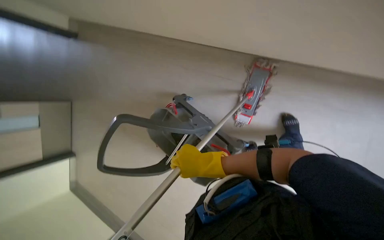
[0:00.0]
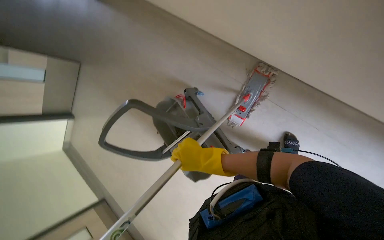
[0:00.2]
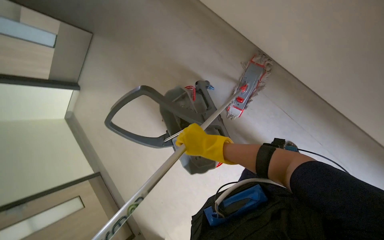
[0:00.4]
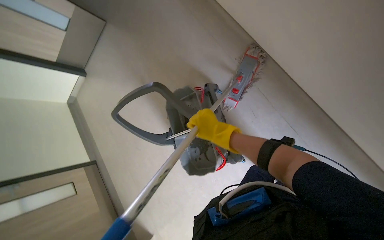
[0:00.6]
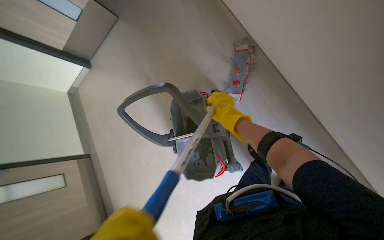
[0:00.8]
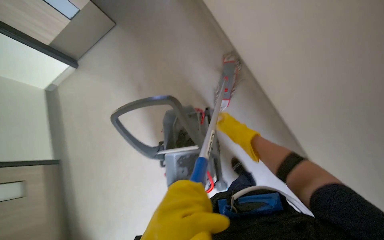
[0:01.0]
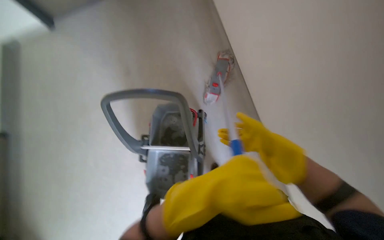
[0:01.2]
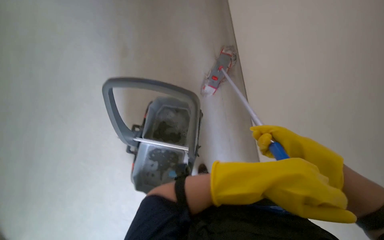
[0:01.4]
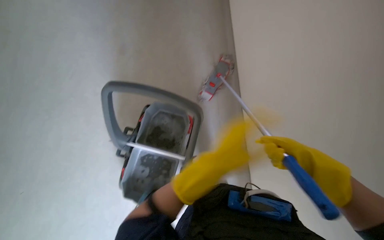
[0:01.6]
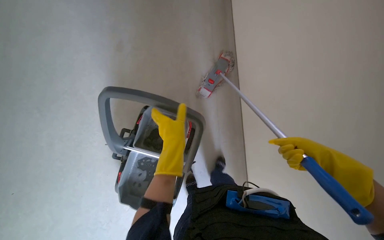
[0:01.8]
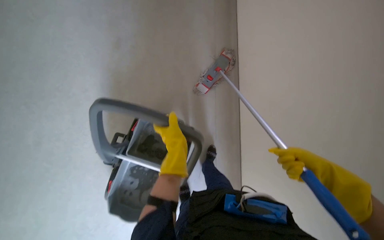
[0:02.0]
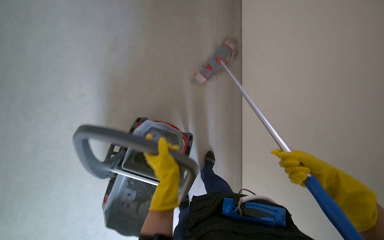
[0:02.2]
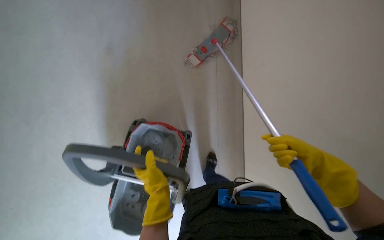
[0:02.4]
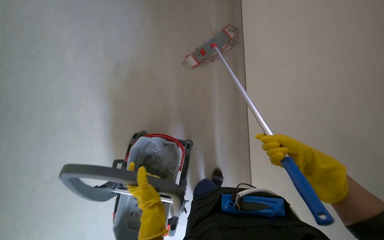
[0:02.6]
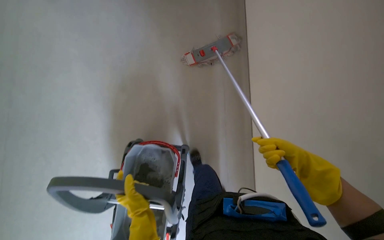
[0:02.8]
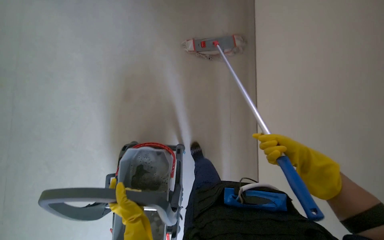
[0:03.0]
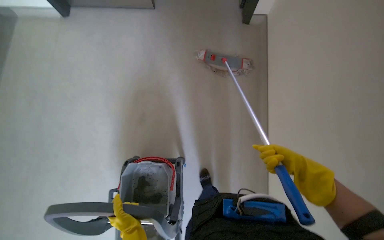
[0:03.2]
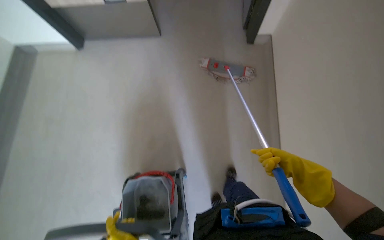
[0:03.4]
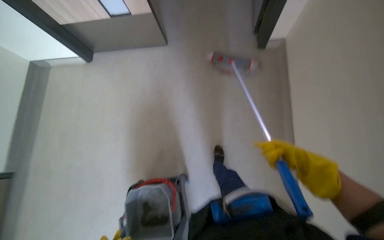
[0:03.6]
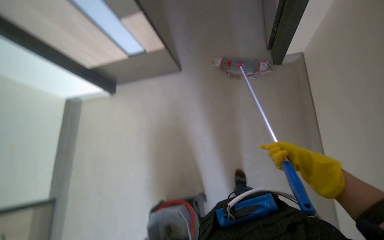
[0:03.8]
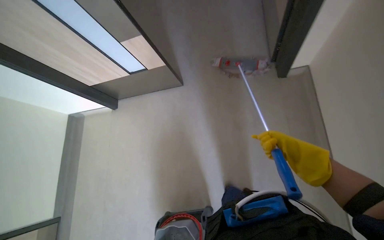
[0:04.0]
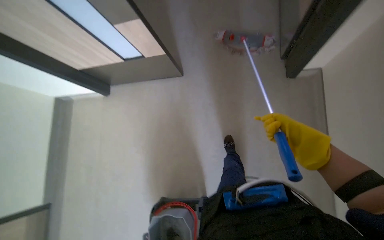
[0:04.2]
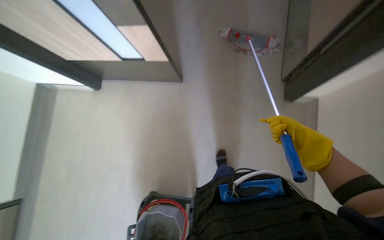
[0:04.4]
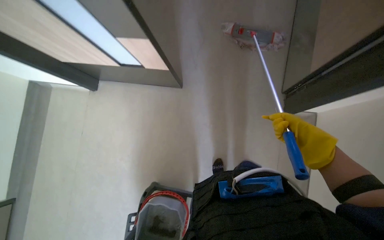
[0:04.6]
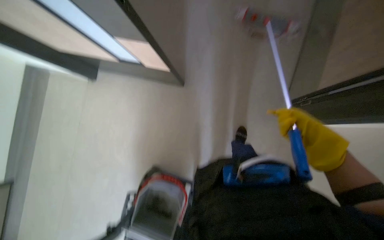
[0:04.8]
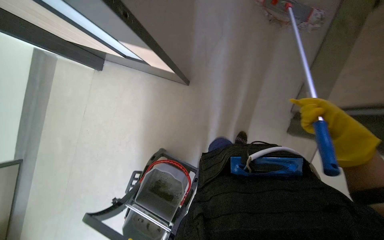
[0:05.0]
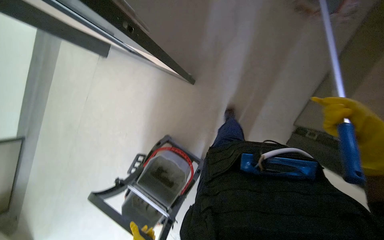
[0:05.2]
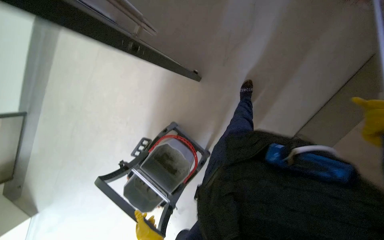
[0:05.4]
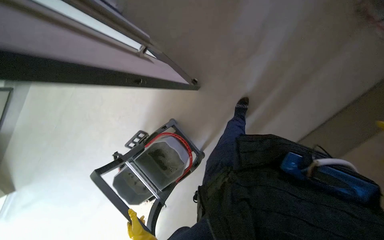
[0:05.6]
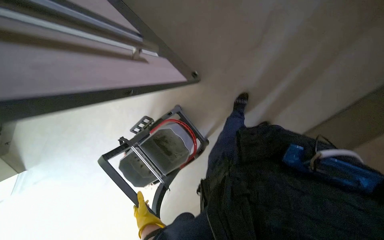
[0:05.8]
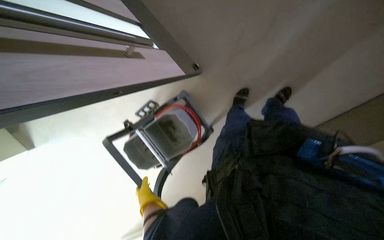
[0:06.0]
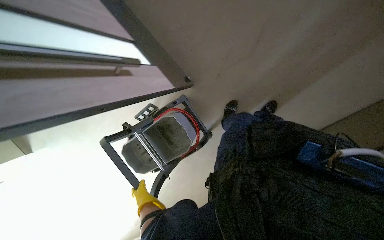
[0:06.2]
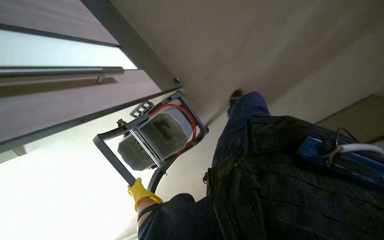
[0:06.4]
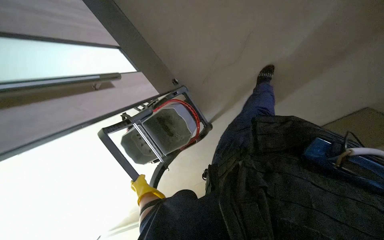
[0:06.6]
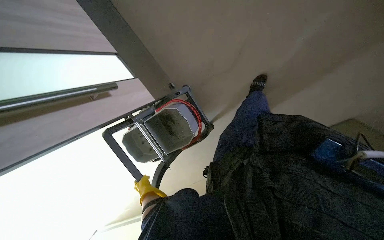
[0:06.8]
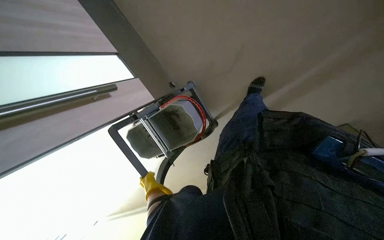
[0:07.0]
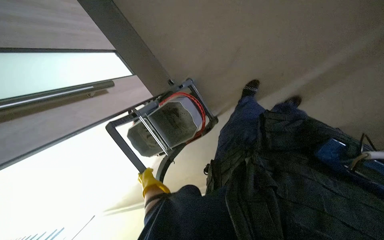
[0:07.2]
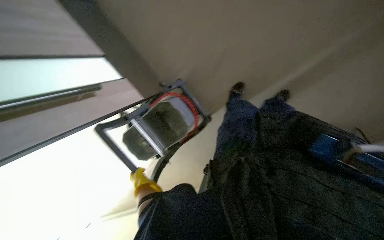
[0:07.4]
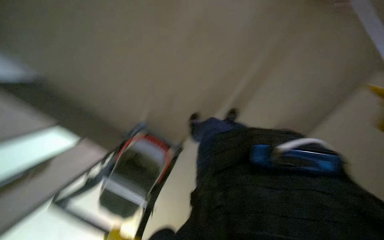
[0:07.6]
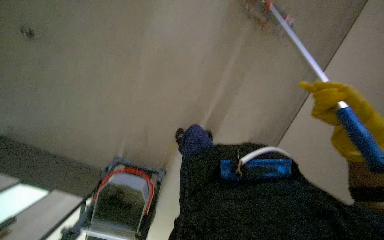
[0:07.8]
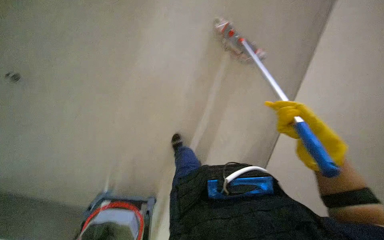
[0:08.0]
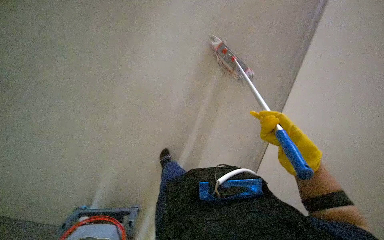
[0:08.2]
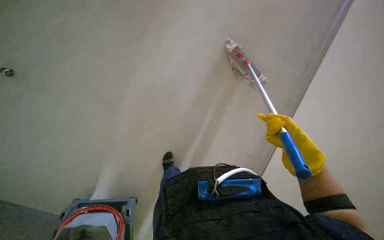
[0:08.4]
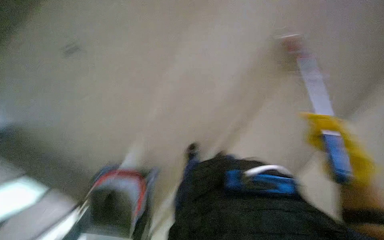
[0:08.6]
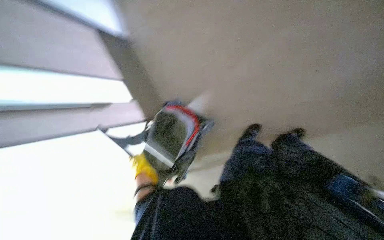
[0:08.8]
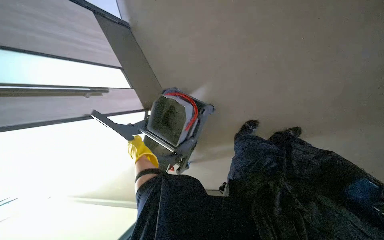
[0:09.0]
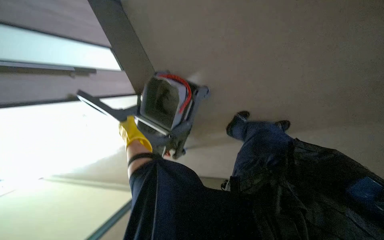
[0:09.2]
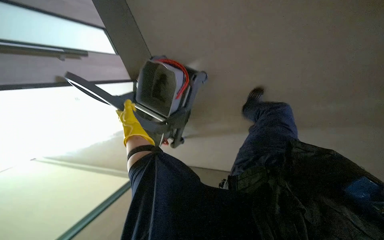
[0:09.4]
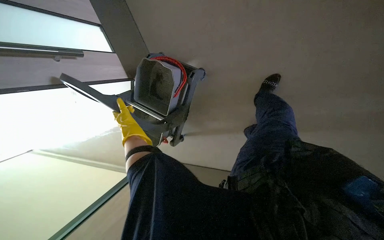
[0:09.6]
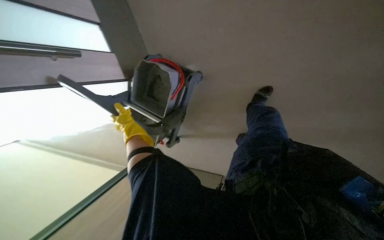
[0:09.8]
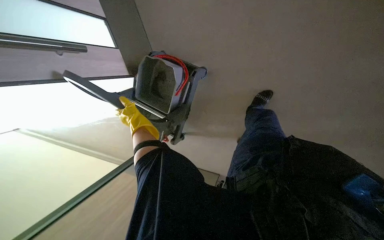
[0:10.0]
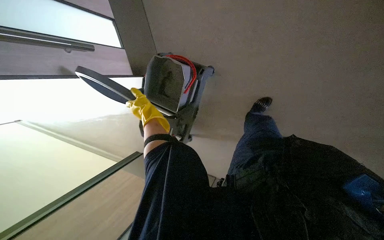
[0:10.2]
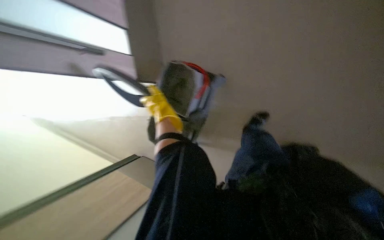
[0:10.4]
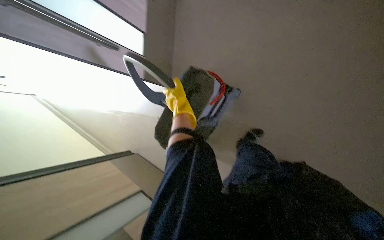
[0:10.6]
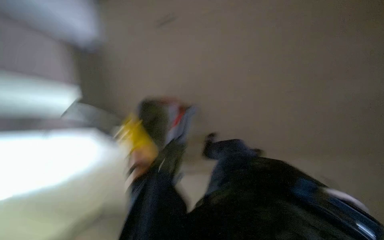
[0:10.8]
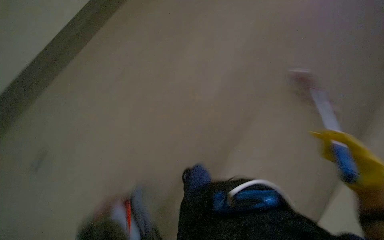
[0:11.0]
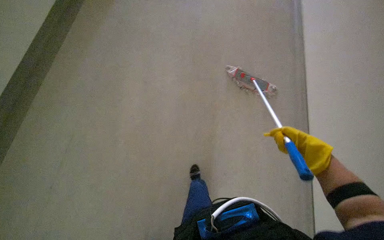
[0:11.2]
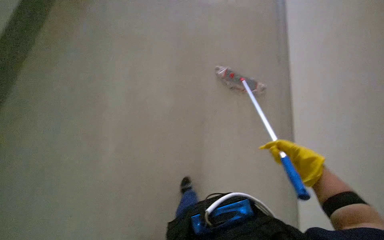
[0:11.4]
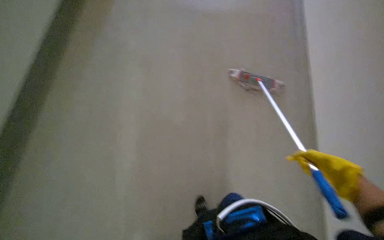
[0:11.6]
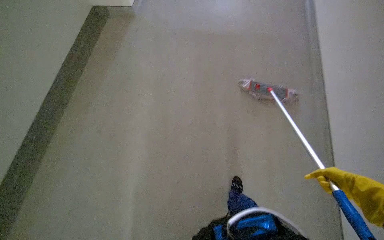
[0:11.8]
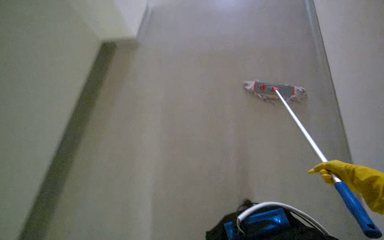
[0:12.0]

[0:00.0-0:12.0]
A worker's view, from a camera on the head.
Job: preparing cleaning supplies.
The whole recording: Cleaning mop head. The worker removes the mop head from the handle and wrings it out in a bucket.
0:00.0 to 0:01.6: The camera travels some 90 cm. The view swings some 30 degrees to the right. The scene rotates clockwise by about 45 degrees.
0:03.0 to 0:04.4: The view tilts about 20 degrees upward.
0:04.4 to 0:06.0: The view tips downward by some 20 degrees.
0:10.4 to 0:12.0: The wearer looks roughly 15 degrees further upward.

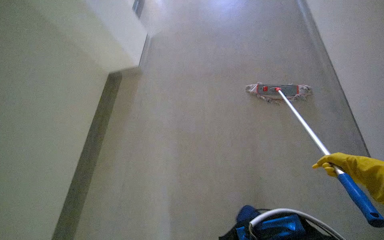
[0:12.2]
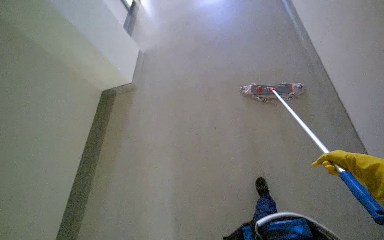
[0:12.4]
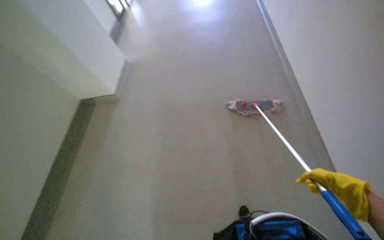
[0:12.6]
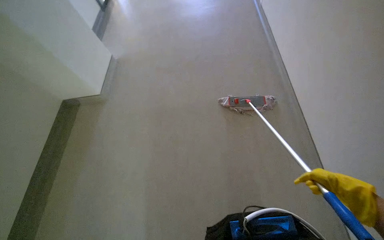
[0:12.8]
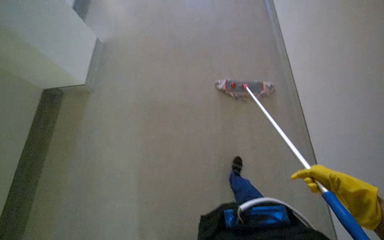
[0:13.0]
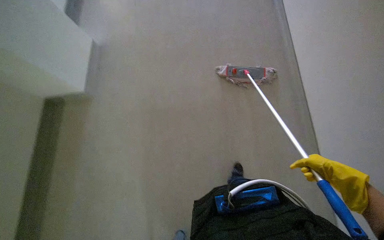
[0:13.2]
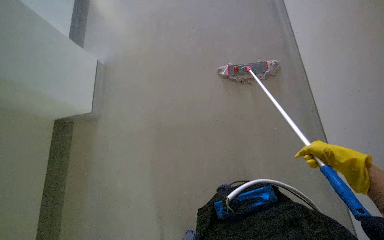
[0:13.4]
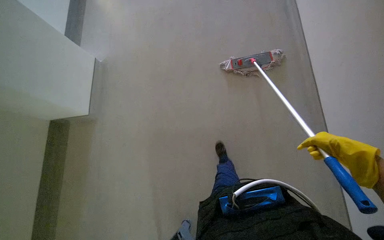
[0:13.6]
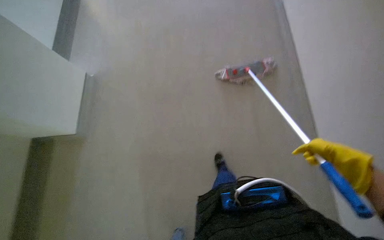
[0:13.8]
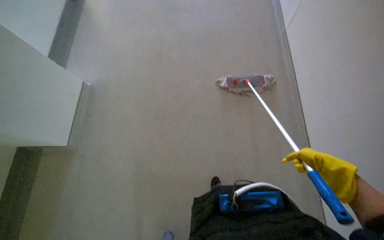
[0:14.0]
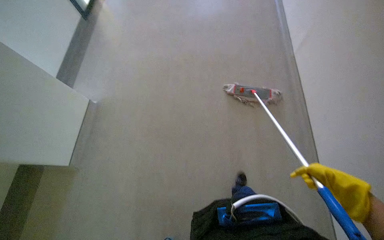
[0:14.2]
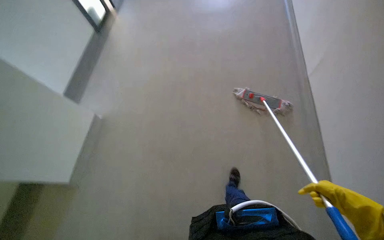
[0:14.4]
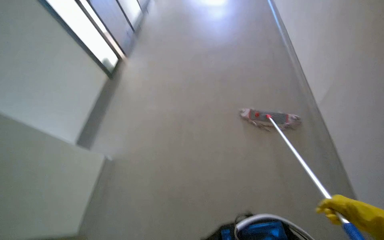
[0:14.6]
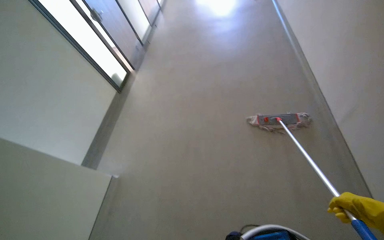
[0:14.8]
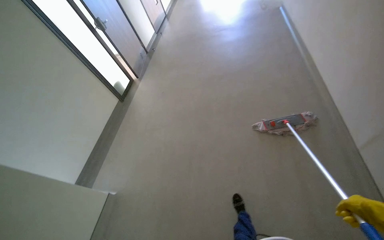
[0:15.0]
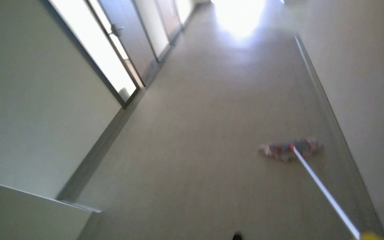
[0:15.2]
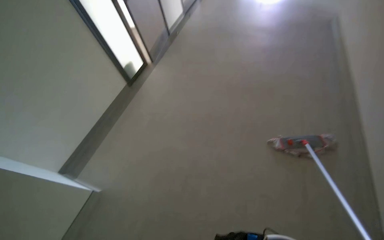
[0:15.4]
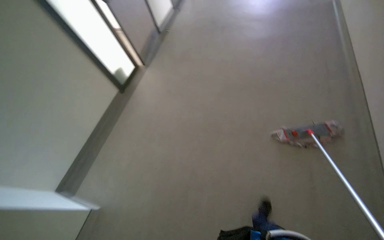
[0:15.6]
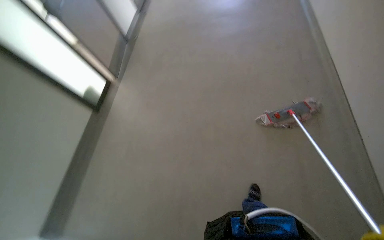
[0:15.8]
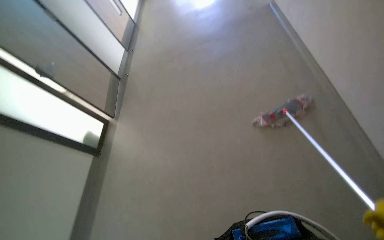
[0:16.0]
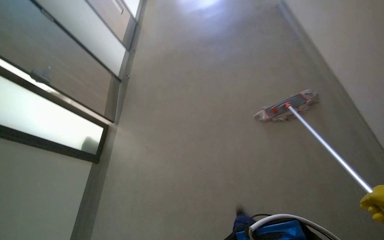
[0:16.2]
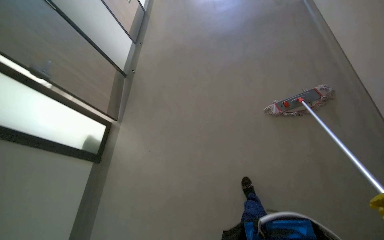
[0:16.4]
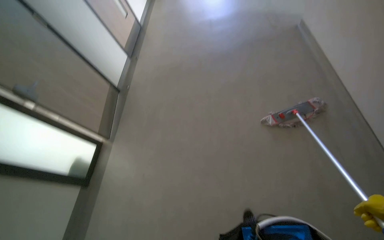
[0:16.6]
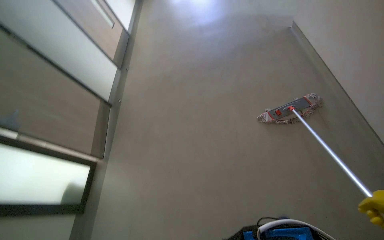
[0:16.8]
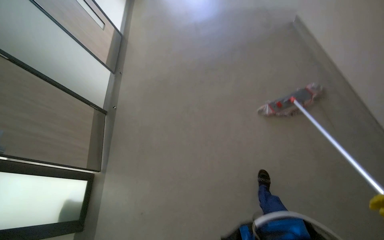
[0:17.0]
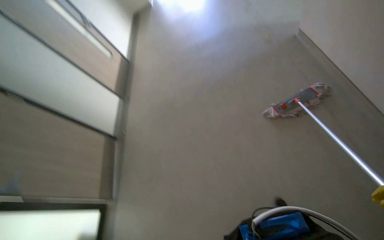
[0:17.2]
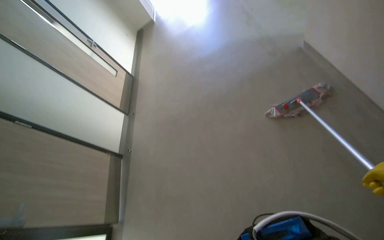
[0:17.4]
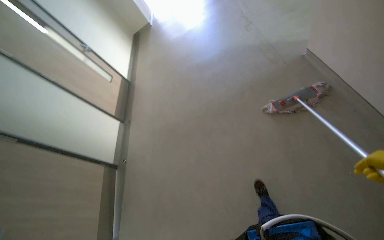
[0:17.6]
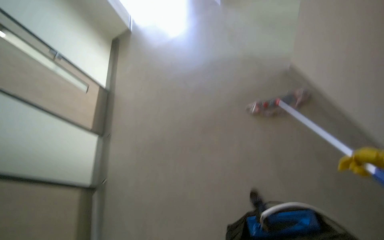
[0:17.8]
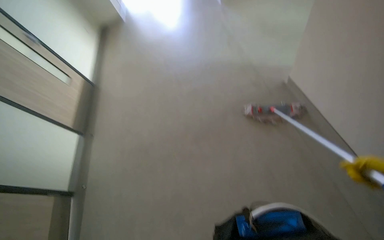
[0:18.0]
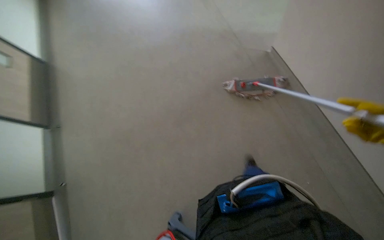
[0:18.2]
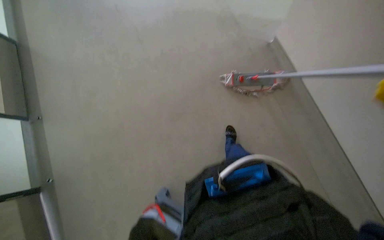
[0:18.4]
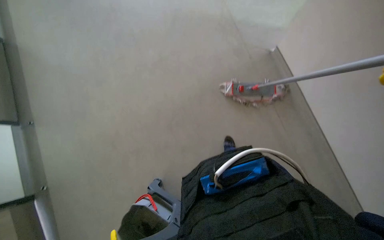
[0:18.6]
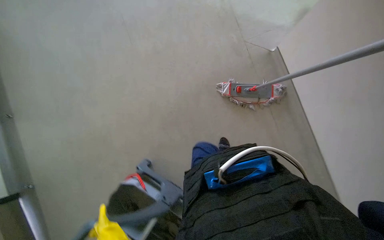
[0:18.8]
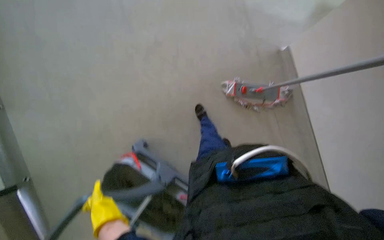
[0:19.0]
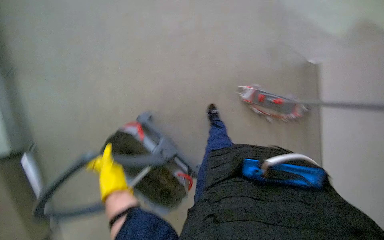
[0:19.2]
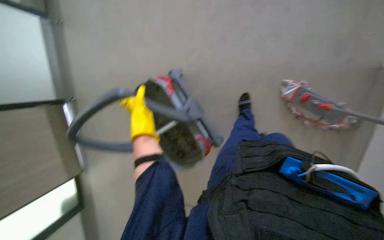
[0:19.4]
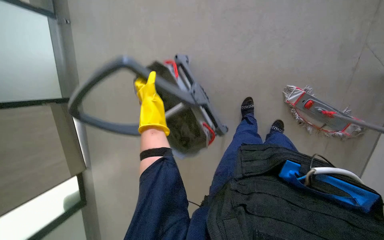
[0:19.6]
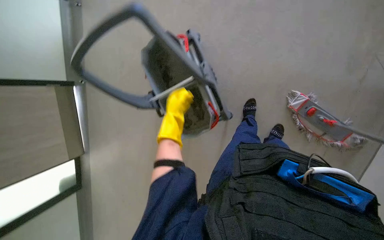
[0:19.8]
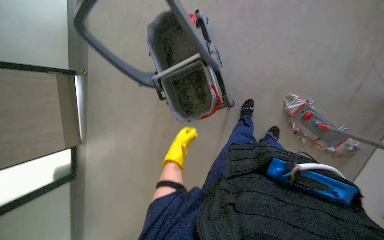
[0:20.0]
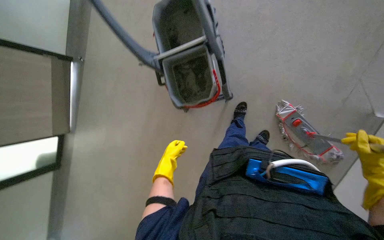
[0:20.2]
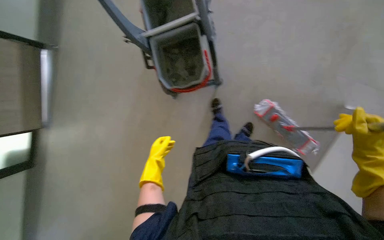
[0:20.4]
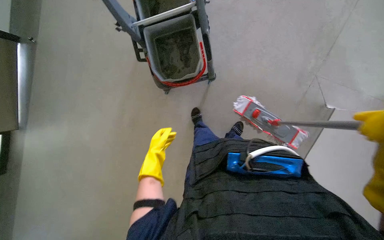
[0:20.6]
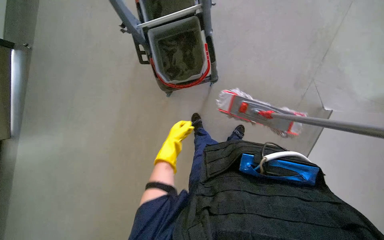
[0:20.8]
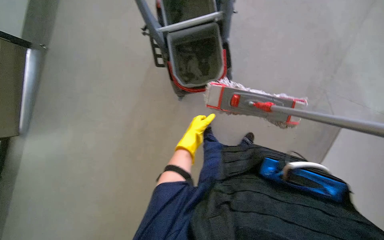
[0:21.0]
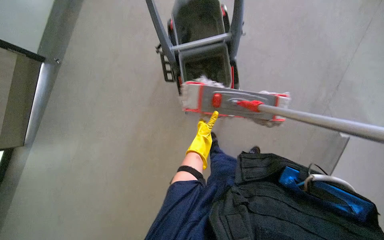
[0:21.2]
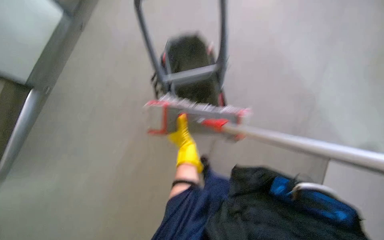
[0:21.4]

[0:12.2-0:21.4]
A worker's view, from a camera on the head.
Job: preparing cleaning supplies.
The whole recording: Cleaning mop head. The worker removes the mop head from the handle and wrings it out in a bucket.
0:13.8 to 0:15.2: The view tilts about 25 degrees upward.
0:15.2 to 0:16.8: The camera travels roughly 50 cm. Everything in view rotates about 35 degrees counterclockwise.
0:16.8 to 0:18.4: The wearer moves approximately 40 cm. The wearer's head swings approximately 25 degrees to the right.
0:19.8 to 0:21.4: The view tilts about 10 degrees upward. The left hand is displaced down the picture by about 10 cm.
